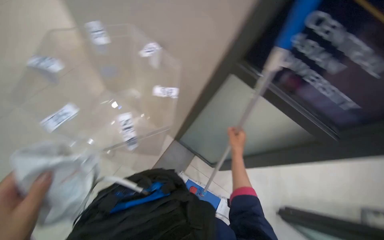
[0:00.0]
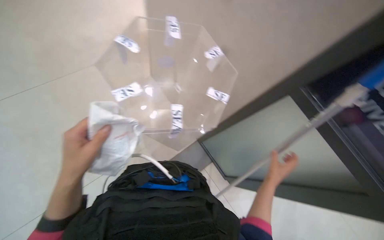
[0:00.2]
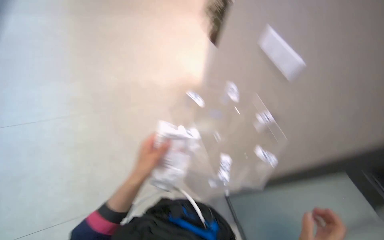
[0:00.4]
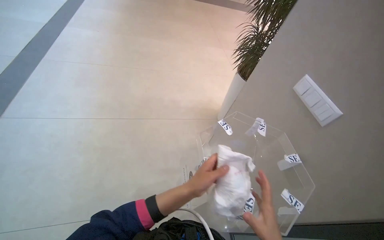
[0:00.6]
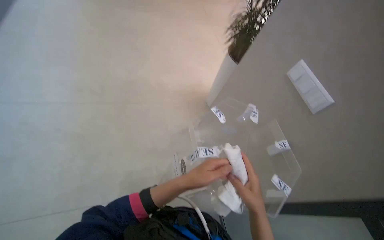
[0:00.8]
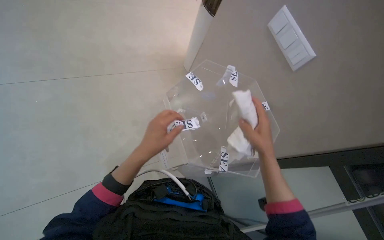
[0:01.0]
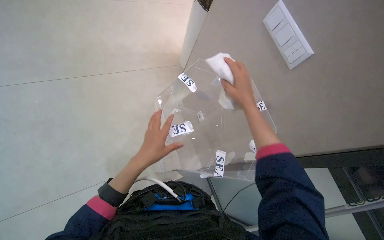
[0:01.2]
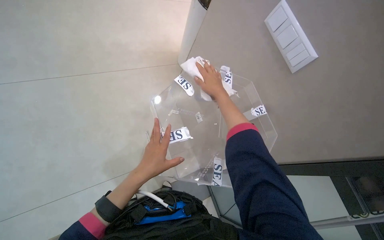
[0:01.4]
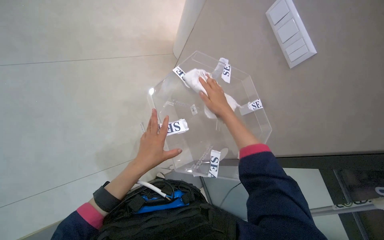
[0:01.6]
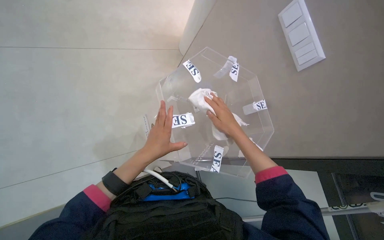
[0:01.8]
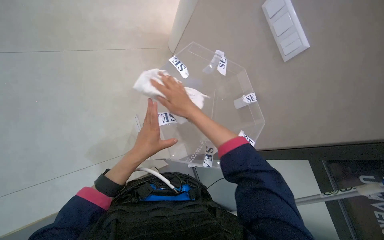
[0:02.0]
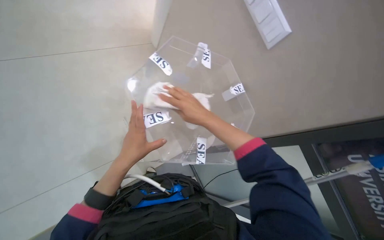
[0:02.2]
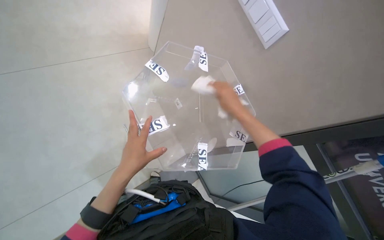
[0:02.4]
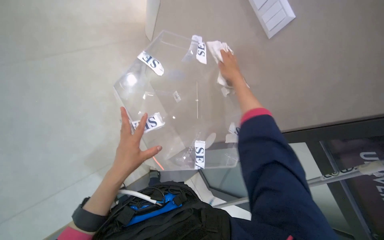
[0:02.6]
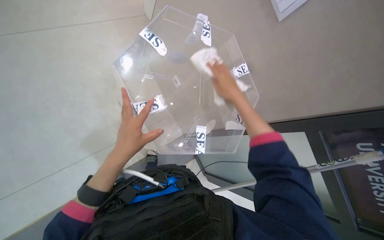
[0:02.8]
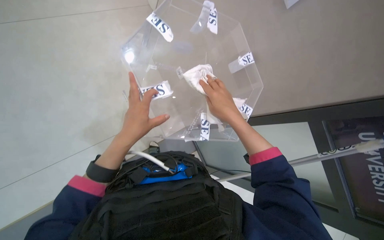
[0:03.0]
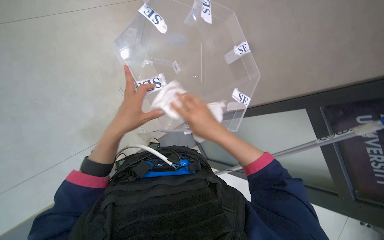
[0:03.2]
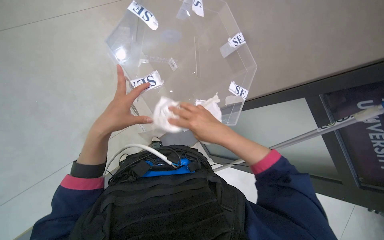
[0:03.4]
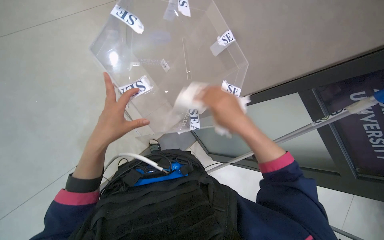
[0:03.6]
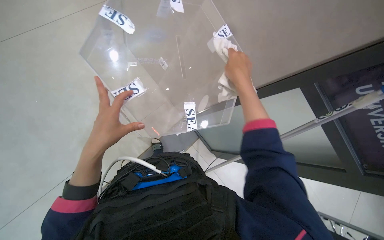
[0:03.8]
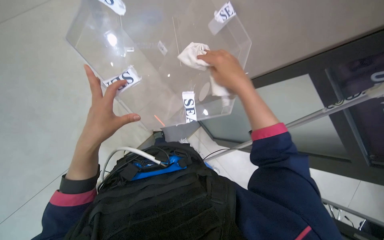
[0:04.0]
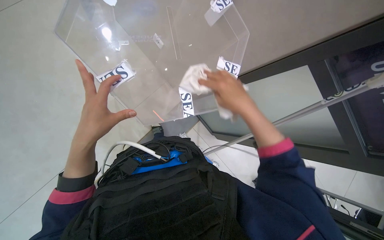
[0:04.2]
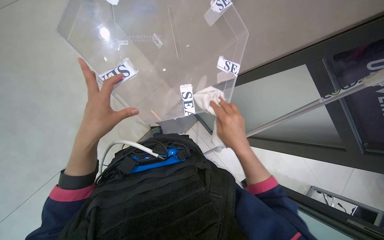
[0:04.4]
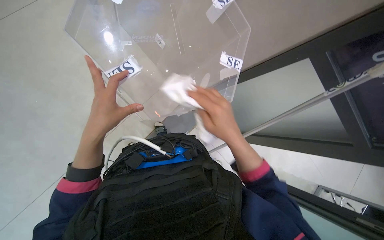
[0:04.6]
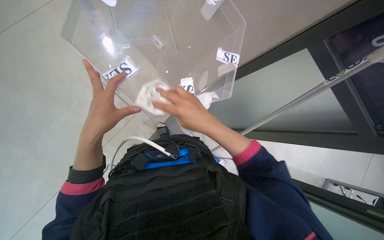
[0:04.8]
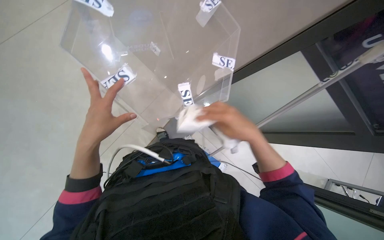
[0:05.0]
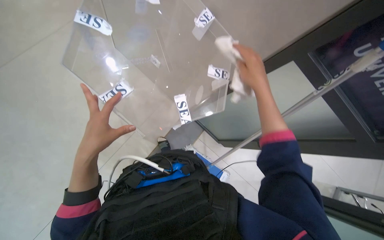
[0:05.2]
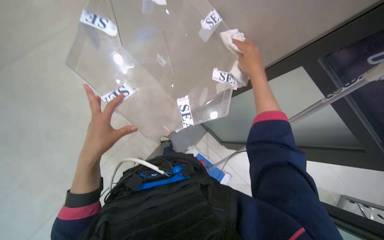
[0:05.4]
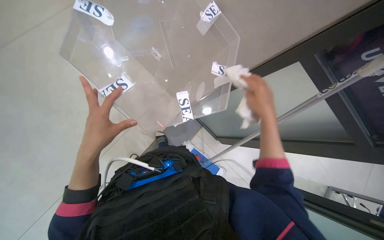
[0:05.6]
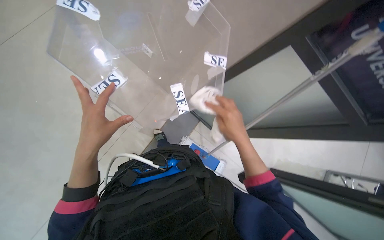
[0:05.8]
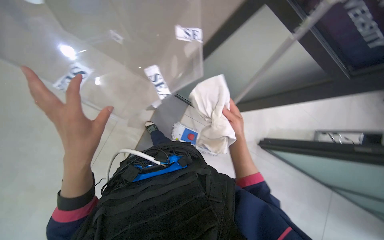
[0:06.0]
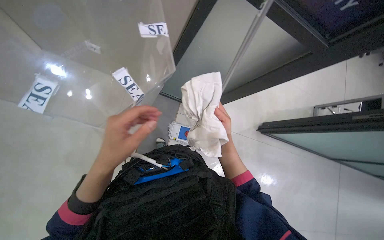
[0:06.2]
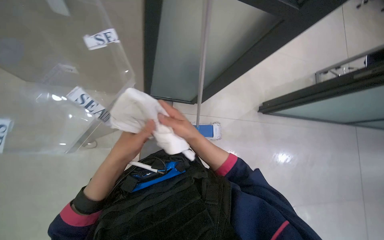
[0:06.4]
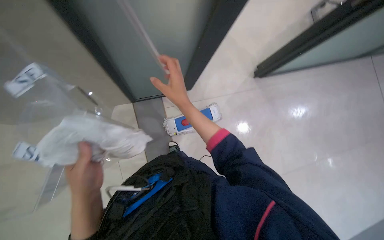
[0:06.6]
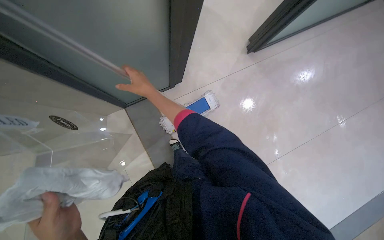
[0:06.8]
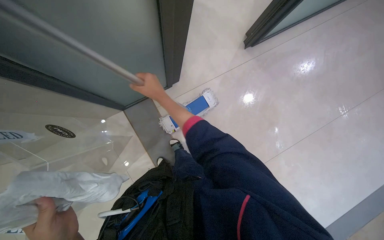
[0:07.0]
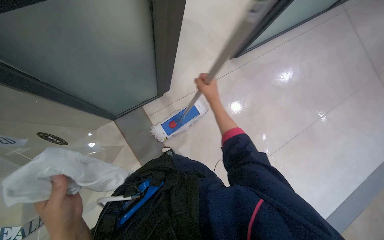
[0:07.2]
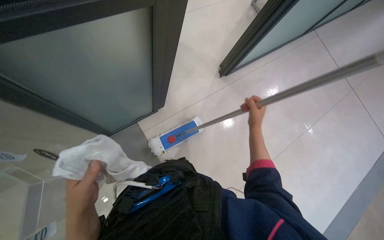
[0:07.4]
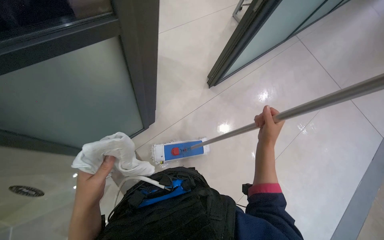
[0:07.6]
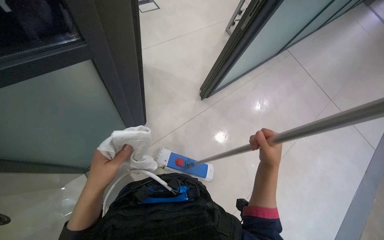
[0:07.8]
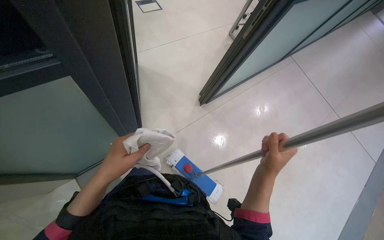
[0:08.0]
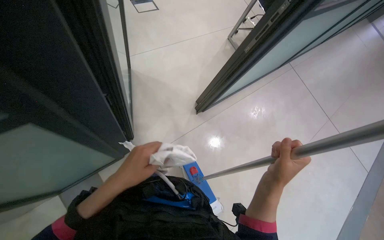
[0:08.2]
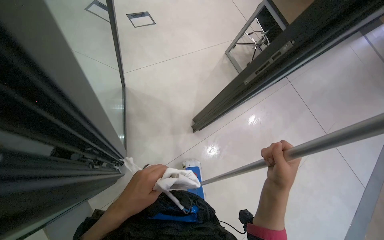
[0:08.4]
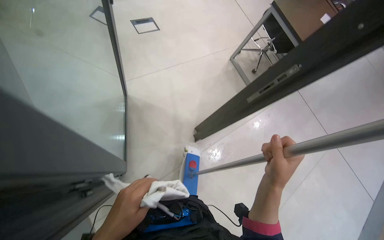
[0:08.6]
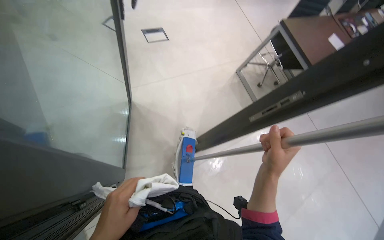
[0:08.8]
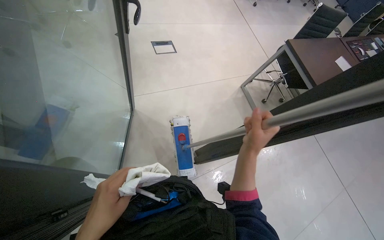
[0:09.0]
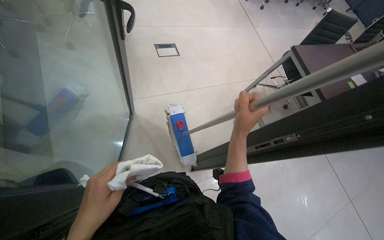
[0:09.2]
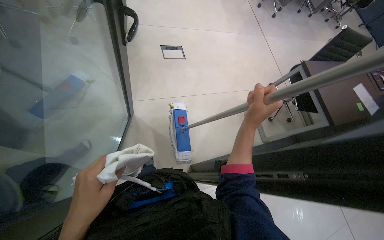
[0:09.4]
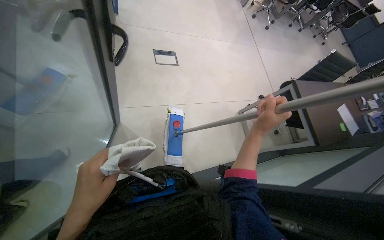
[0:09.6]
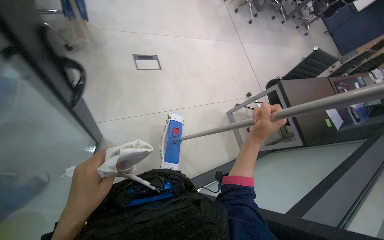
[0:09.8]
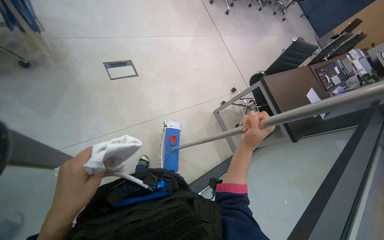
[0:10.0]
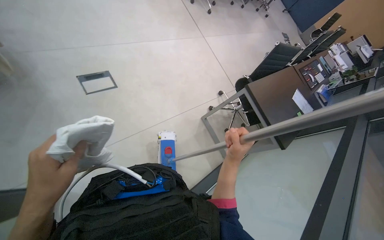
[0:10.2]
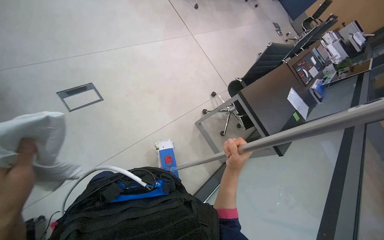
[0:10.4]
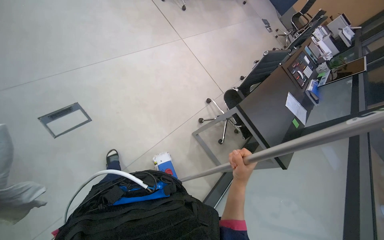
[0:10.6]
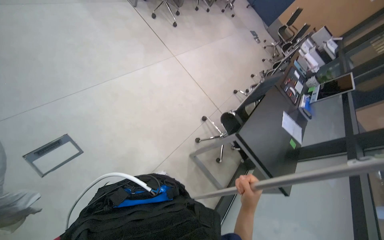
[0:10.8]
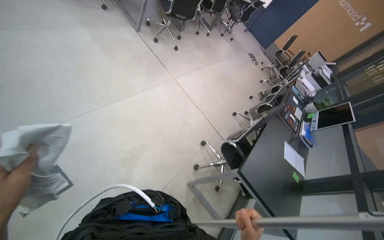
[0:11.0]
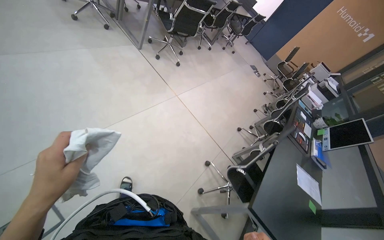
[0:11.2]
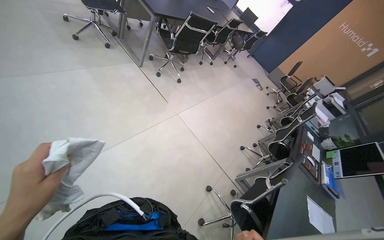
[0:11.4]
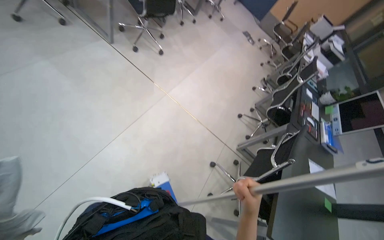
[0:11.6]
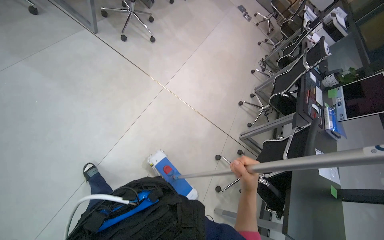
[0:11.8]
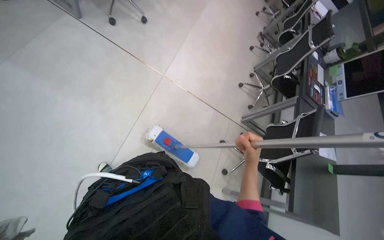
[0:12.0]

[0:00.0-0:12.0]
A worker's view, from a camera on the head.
Job: mopping floor.
The whole recording: Mopping office floor. The worker mops the office floor, moving obstacles as needed.
0.0 to 1.6 s: The head rotates approximately 40 degrees to the left.
1.6 to 3.0 s: The view tilts about 15 degrees downward. The right hand moves up and down the picture over some 15 cm, changing direction 2 times.
3.0 to 4.4 s: The right hand is displaced down the picture by roughly 15 cm.
4.4 to 6.0 s: The right hand reaches approximately 25 cm up the picture, then returns.
6.0 to 7.6 s: The scene turns roughly 45 degrees counterclockwise in the picture.
7.6 to 9.0 s: The view tips upward by some 20 degrees. The hands both shift nearer to the camera by some 25 cm.
9.0 to 10.4 s: The camera travels some 40 cm.

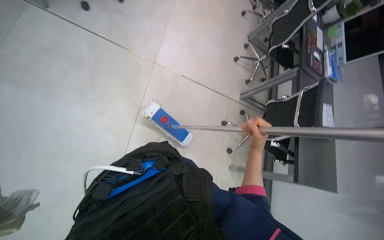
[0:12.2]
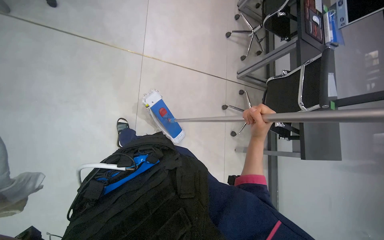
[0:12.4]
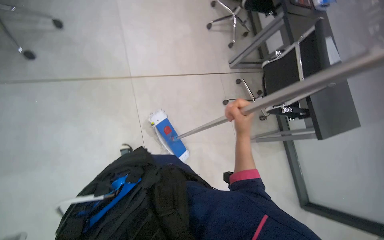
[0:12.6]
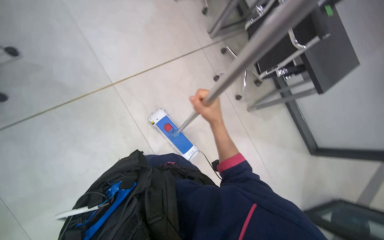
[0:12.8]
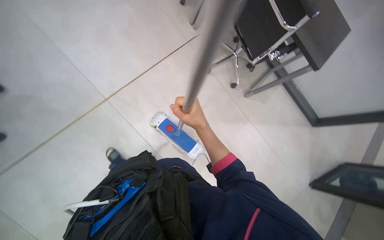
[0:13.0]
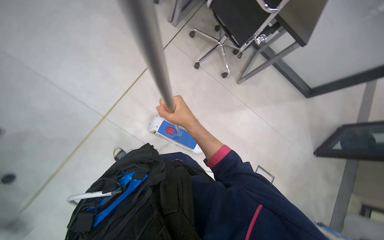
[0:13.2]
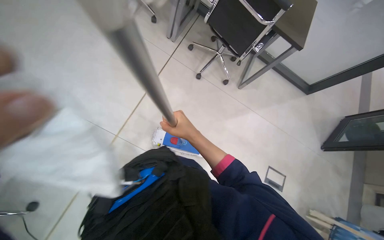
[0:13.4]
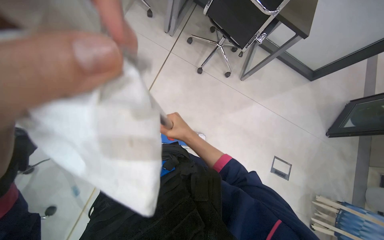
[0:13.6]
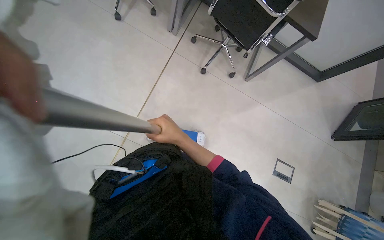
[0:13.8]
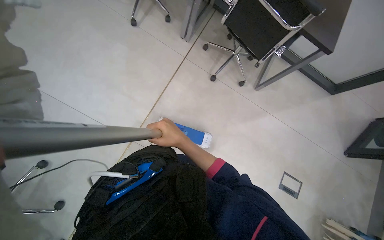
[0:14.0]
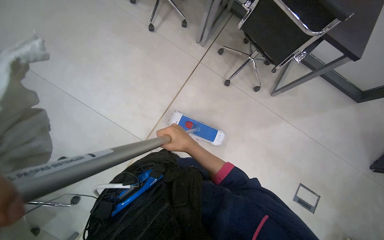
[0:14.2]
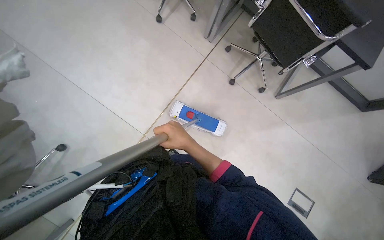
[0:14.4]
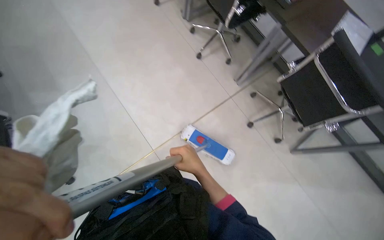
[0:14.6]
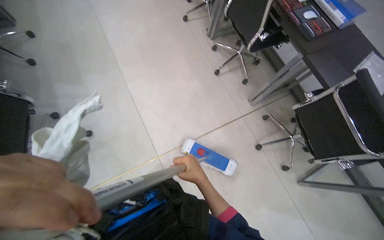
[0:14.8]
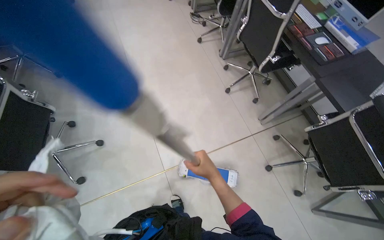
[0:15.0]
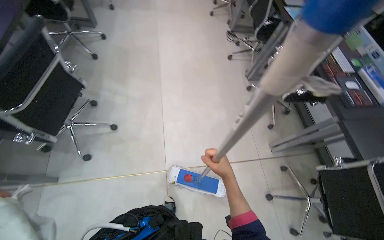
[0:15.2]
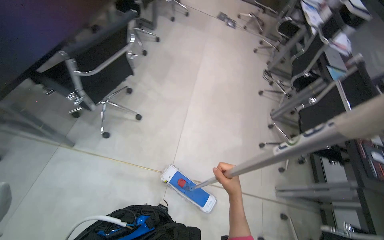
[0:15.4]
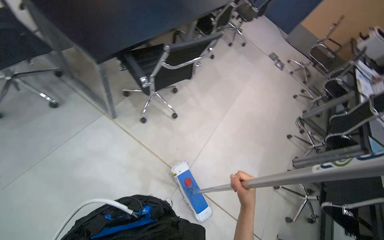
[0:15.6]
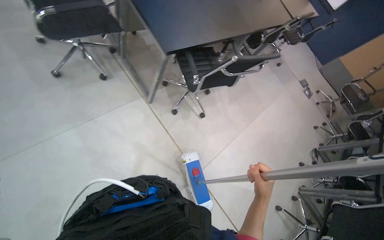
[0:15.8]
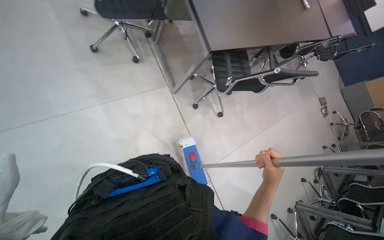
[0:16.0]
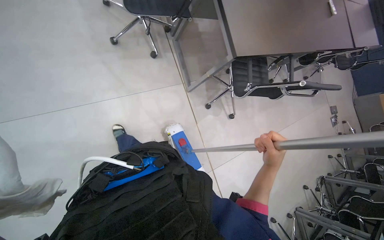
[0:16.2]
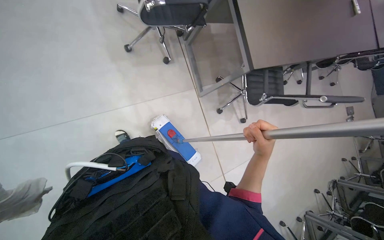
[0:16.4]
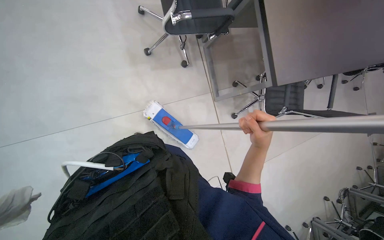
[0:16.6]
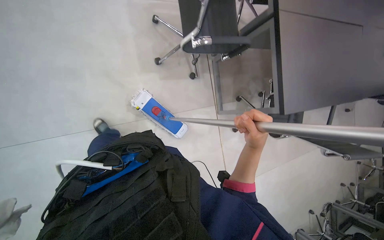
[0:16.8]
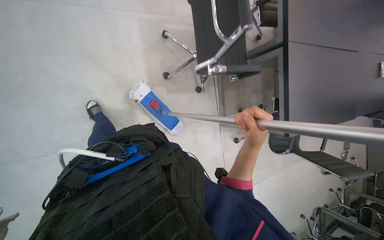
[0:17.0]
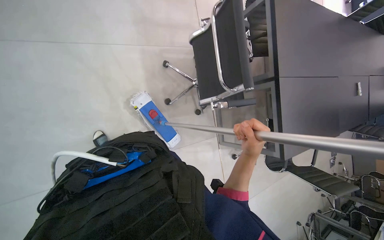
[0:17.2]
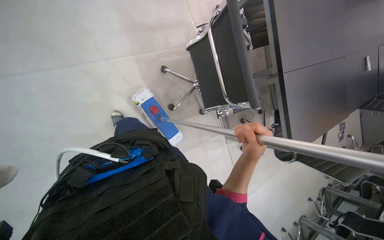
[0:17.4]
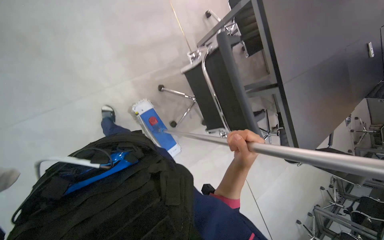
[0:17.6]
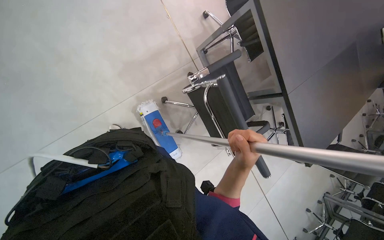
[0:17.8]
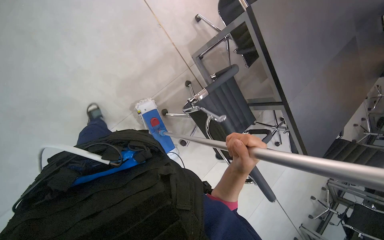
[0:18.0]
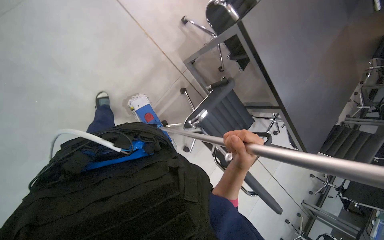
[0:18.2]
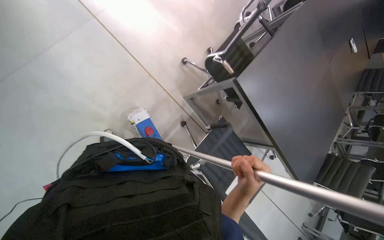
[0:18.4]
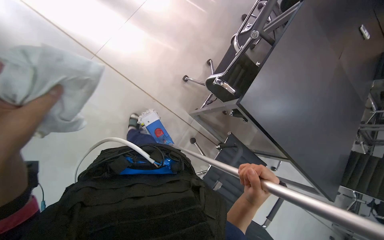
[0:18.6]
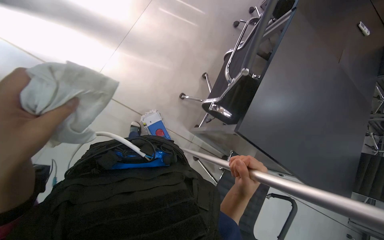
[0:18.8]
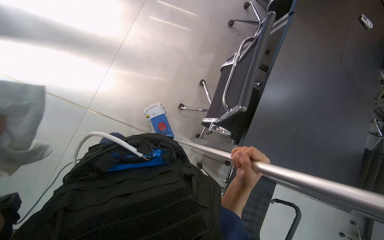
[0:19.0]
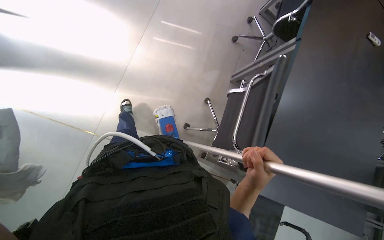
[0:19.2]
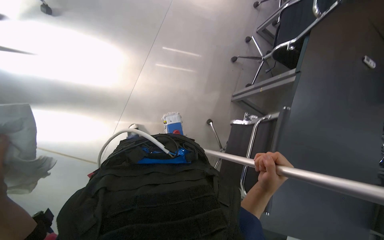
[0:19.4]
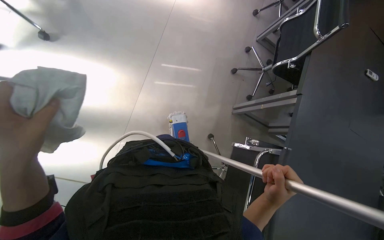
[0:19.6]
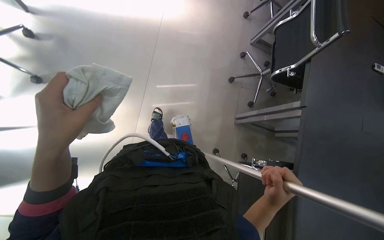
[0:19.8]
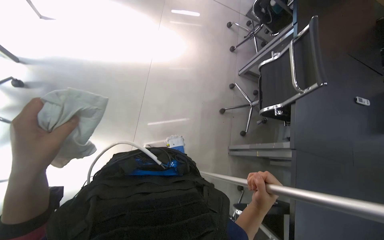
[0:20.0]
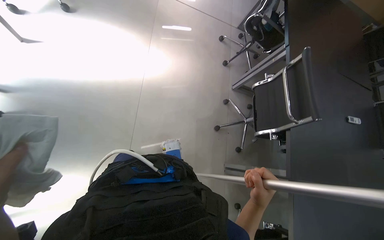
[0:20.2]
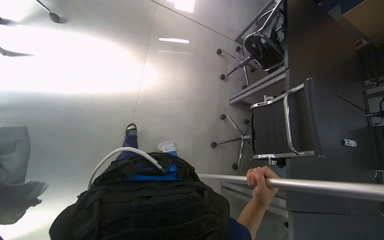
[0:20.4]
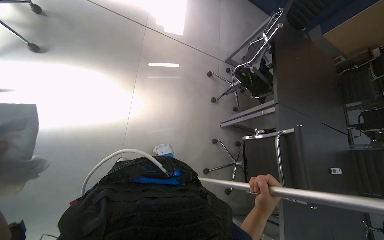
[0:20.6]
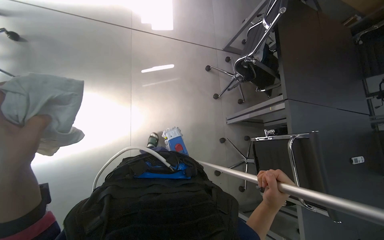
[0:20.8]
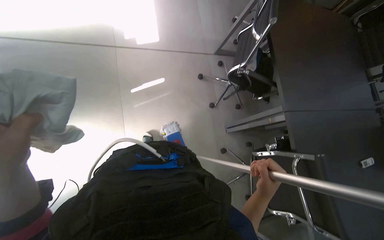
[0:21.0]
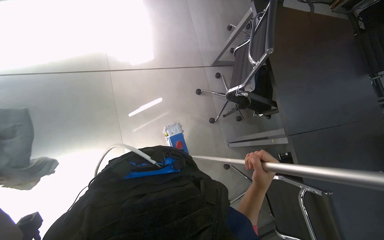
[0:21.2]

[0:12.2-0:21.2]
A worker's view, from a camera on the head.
Job: mopping floor.
The whole recording: Mopping office floor. The worker mops the office floor, moving obstacles as needed.
12.2 to 13.8 s: The head travels approximately 60 cm. The view tilts roughly 30 degrees downward. Everything in view rotates approximately 70 degrees counterclockwise.
13.8 to 15.2 s: The head rotates roughly 60 degrees to the left. The view tilts approximately 25 degrees upward.
15.2 to 16.6 s: The camera travels about 1 m. The wearer looks about 80 degrees further to the left.
16.6 to 18.2 s: The camera is carried about 1.5 m. The wearer looks roughly 20 degrees further downward. The scene rotates counterclockwise by some 25 degrees.
18.2 to 19.8 s: The camera is carried approximately 1 m. Everything in view rotates some 25 degrees counterclockwise.
